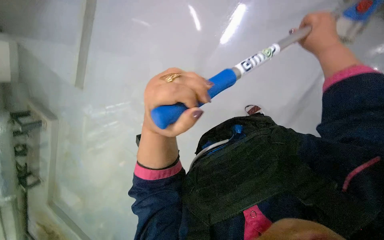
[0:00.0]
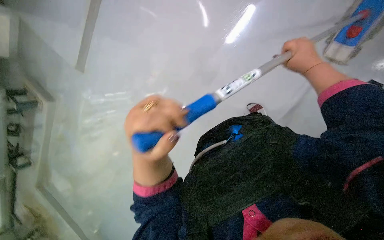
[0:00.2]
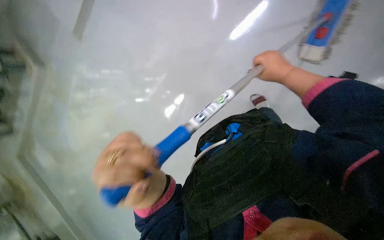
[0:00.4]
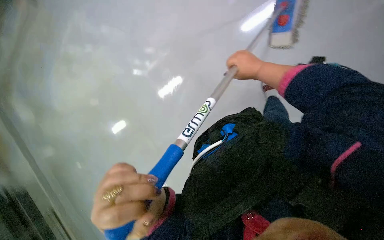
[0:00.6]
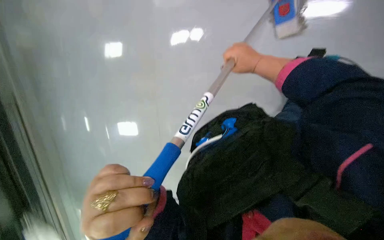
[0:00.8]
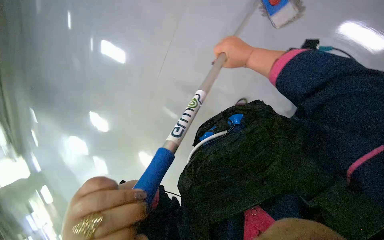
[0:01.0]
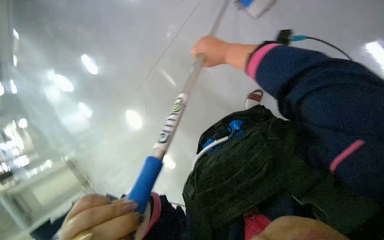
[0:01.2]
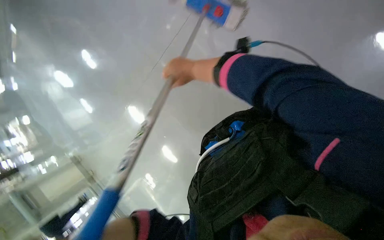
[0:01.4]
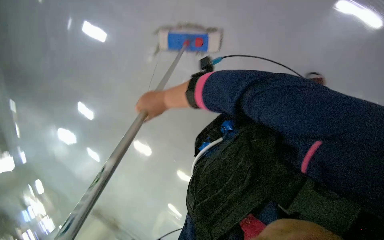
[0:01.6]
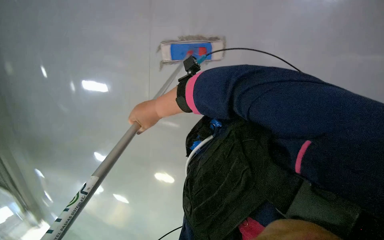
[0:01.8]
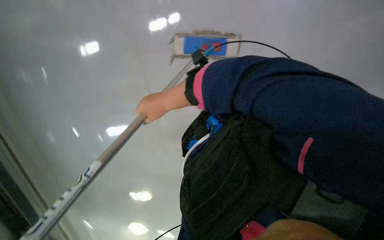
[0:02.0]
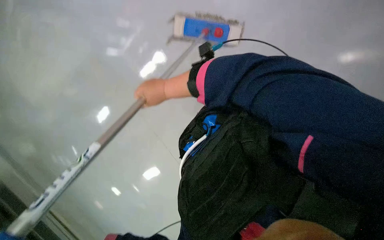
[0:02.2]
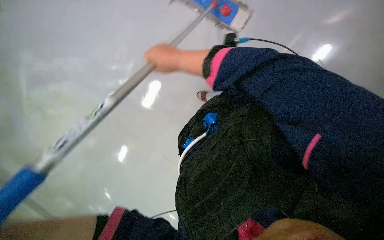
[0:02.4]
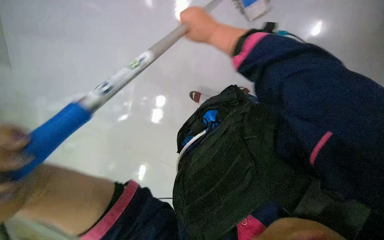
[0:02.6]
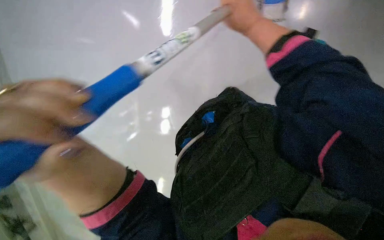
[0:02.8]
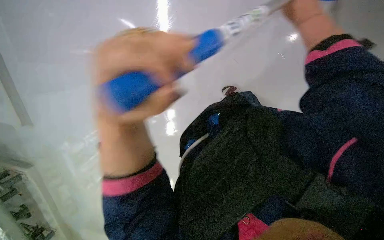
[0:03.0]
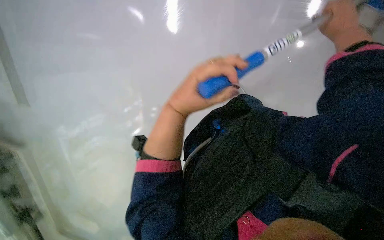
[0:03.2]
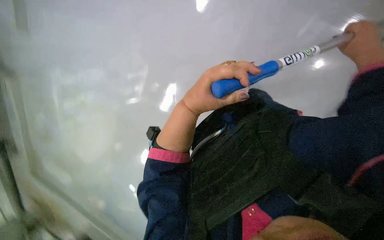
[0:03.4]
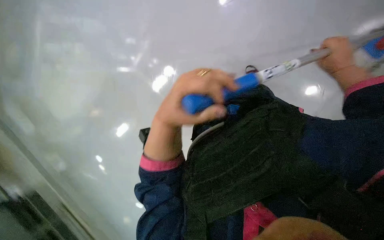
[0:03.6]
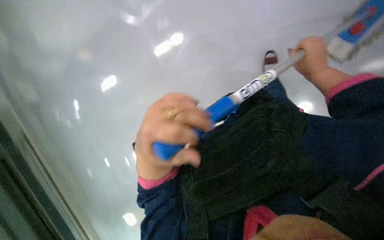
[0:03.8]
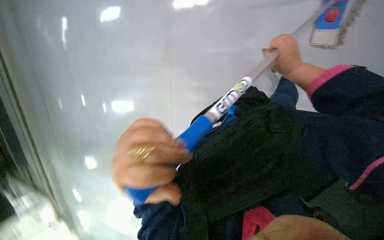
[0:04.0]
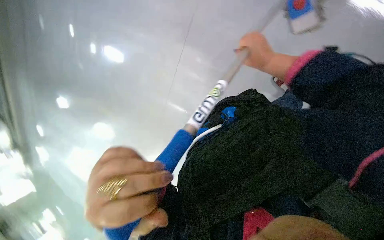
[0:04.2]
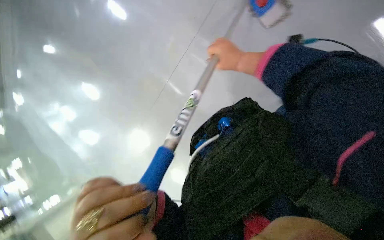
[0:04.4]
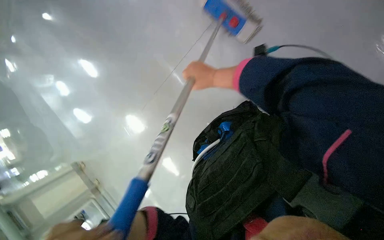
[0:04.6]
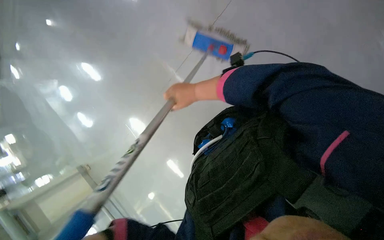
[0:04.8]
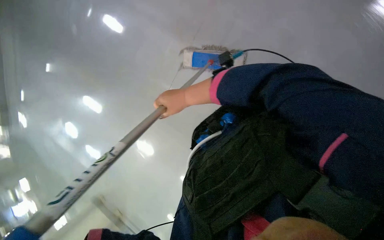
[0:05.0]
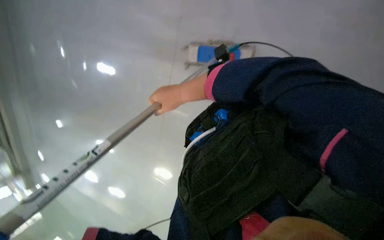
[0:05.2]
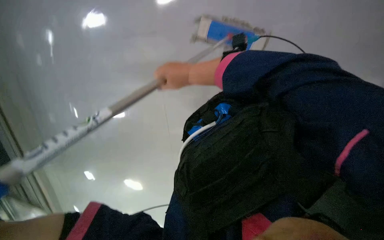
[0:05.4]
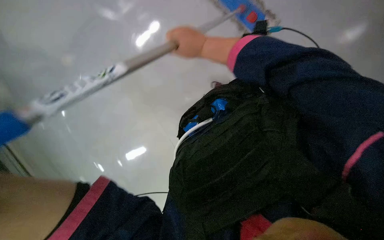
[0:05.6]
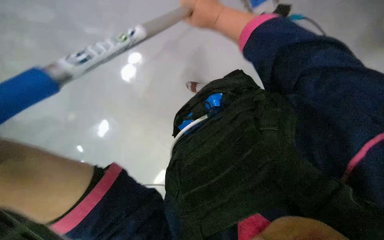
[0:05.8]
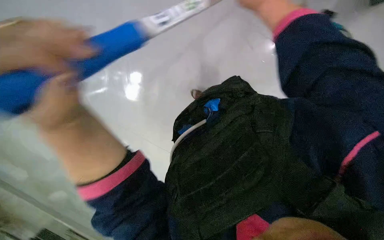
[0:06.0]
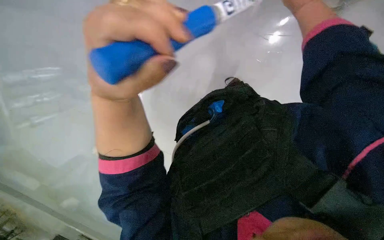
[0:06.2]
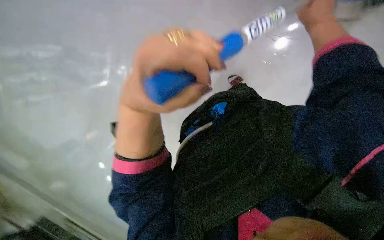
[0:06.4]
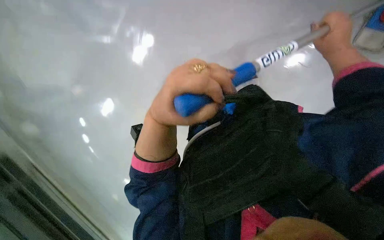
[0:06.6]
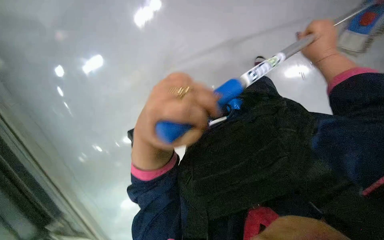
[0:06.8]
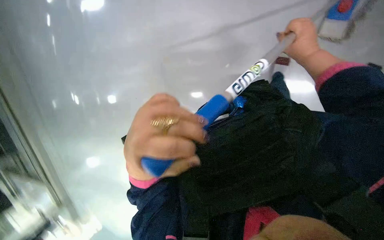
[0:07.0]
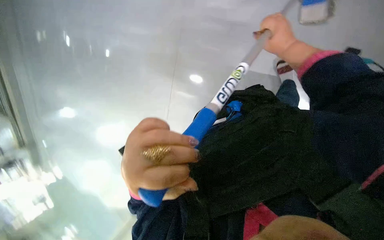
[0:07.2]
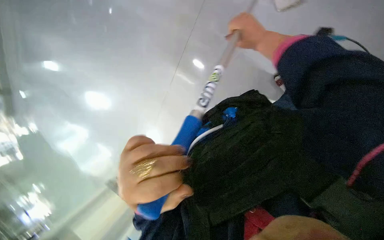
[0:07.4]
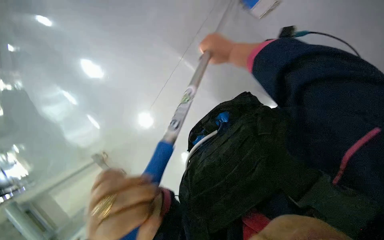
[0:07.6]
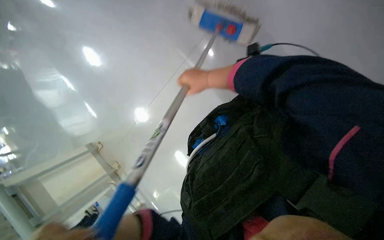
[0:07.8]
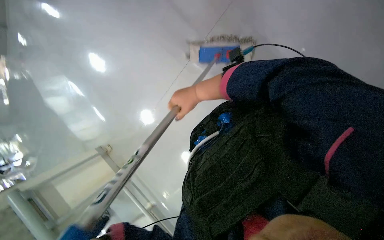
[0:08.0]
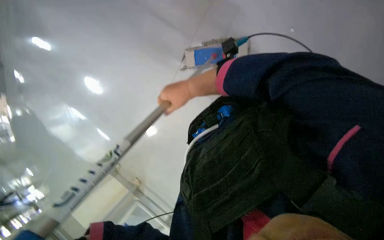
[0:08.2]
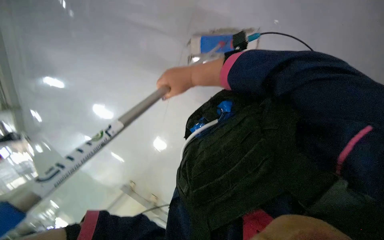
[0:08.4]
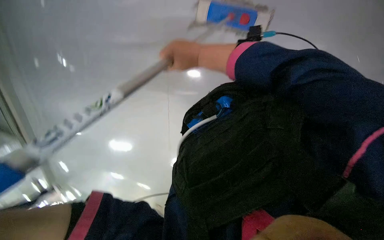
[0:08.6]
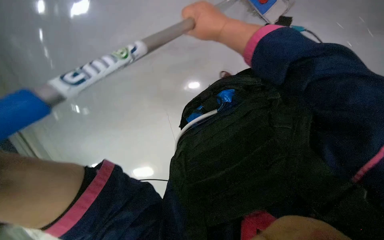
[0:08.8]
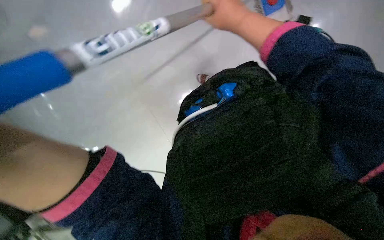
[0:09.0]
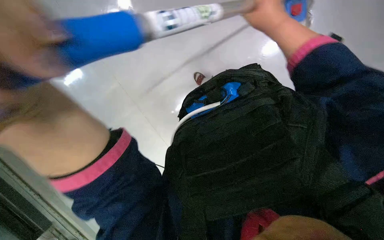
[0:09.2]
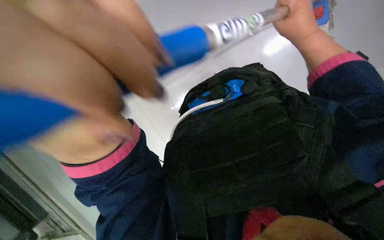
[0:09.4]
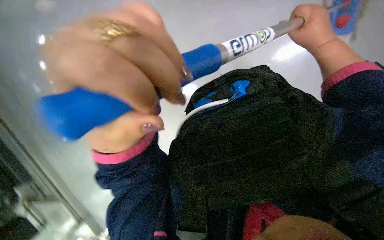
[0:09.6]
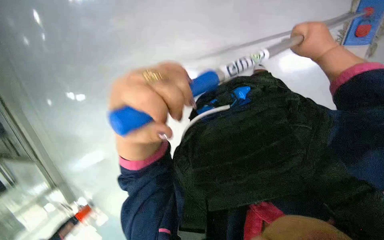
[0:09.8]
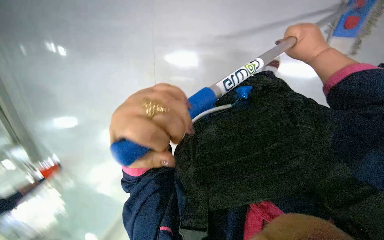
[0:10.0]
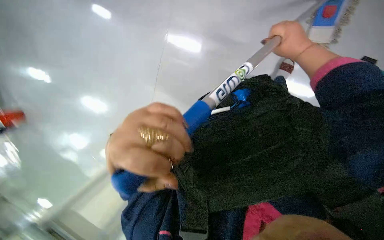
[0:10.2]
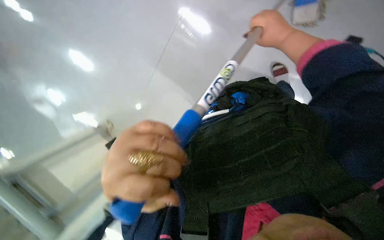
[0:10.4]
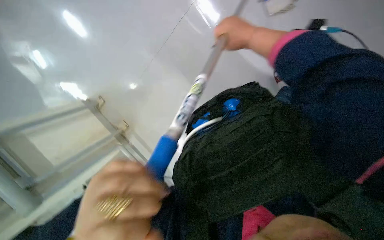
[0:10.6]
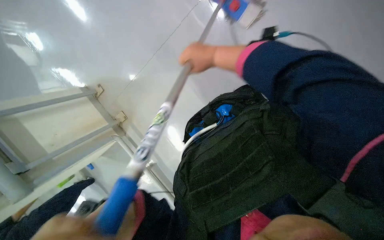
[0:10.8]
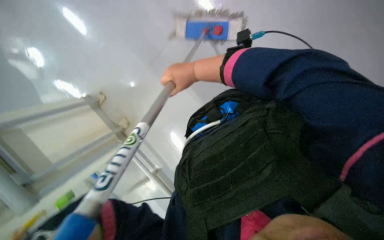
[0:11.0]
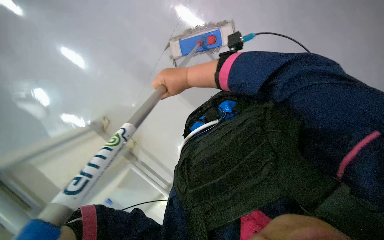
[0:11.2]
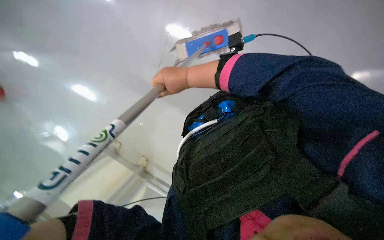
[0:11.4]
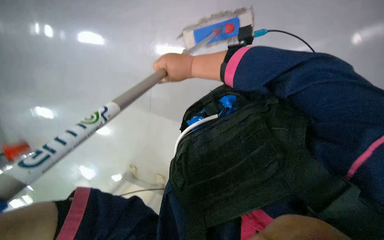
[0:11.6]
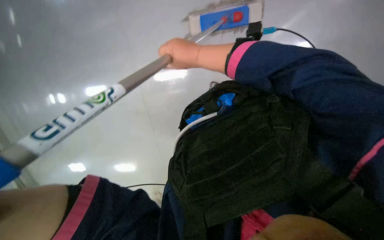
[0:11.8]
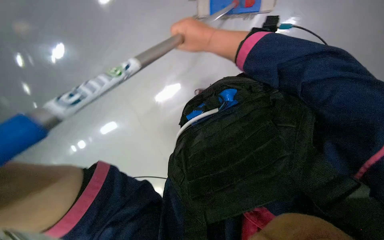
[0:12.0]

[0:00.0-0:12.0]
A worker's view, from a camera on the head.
Job: mopping floor.
The whole recording: Mopping ceiling and upper walls. Mops the ceiling and upper walls with a long-handled mop.
0:00.0 to 0:01.6: The head rotates some 25 degrees to the right. The right hand heads to the left and down the picture, covering some 35 cm.
0:01.6 to 0:03.0: The view swings roughly 40 degrees to the left. The view tips upward by some 20 degrees. The scene turns about 70 degrees counterclockwise in the picture.
0:03.0 to 0:04.4: The camera pitches downward, by about 15 degrees.
0:04.4 to 0:06.0: Everything in view rotates some 40 degrees counterclockwise.
0:06.0 to 0:07.6: The view swings some 15 degrees to the right. The view tilts approximately 15 degrees downward. The scene rotates clockwise by some 35 degrees.
0:07.6 to 0:09.0: The camera is aimed roughly 20 degrees further to the left. The scene rotates counterclockwise by some 55 degrees.
0:09.0 to 0:10.4: The right hand goes approximately 15 cm to the right.
0:10.4 to 0:12.0: The right hand goes about 15 cm to the left.

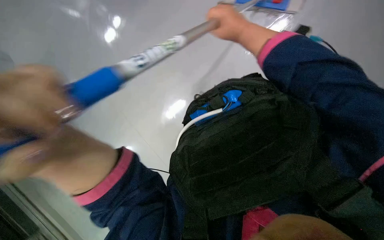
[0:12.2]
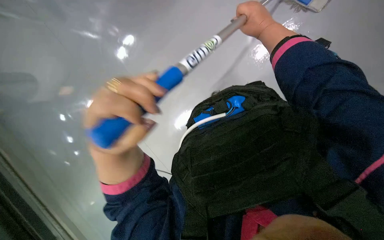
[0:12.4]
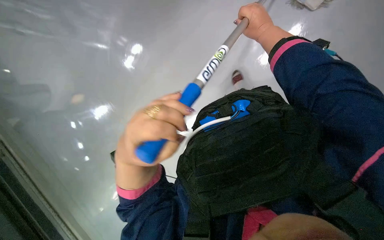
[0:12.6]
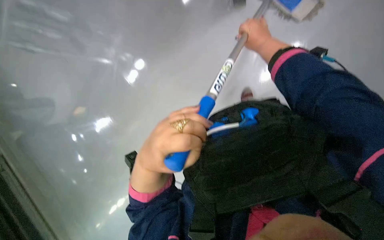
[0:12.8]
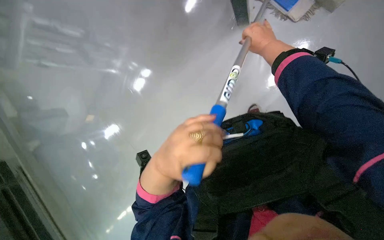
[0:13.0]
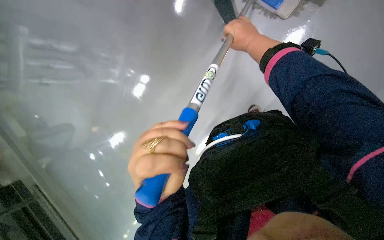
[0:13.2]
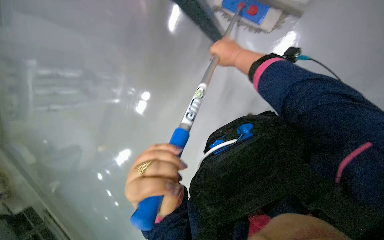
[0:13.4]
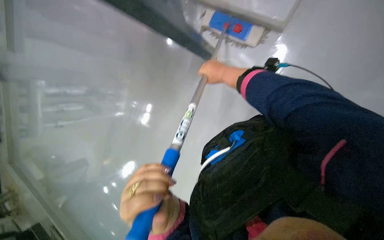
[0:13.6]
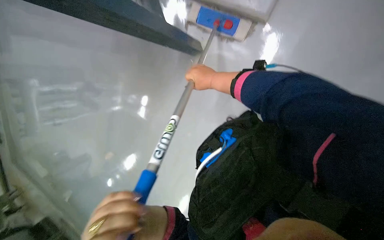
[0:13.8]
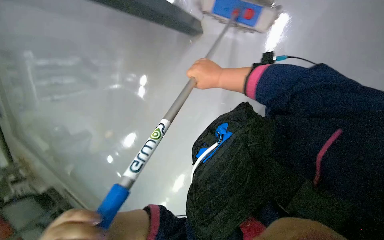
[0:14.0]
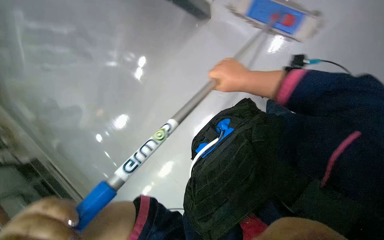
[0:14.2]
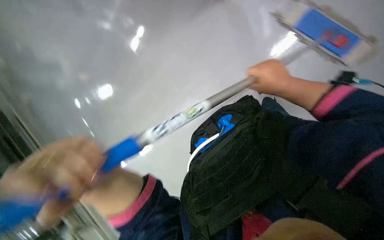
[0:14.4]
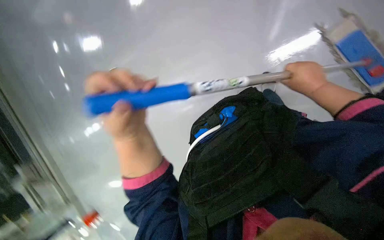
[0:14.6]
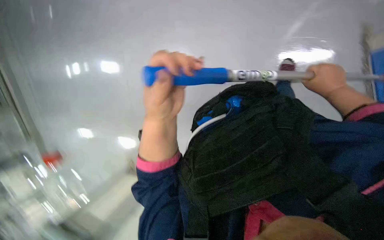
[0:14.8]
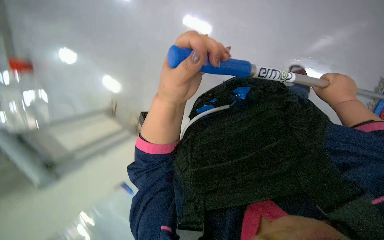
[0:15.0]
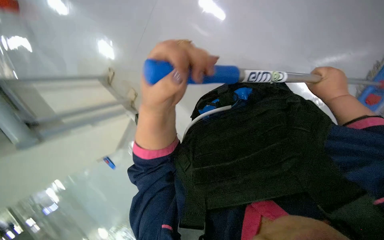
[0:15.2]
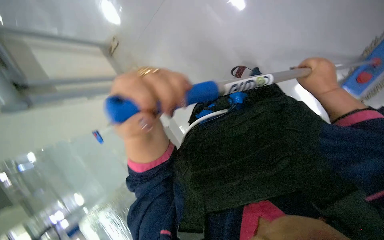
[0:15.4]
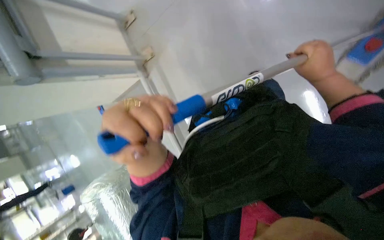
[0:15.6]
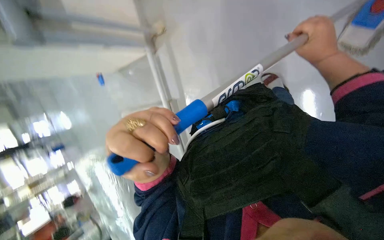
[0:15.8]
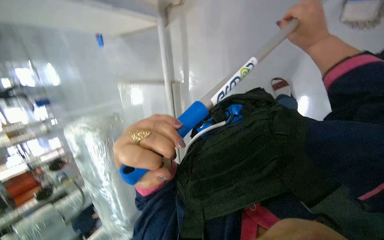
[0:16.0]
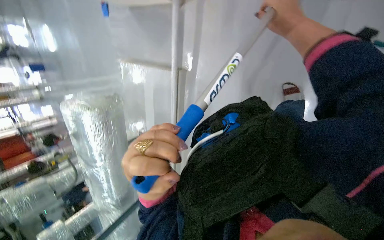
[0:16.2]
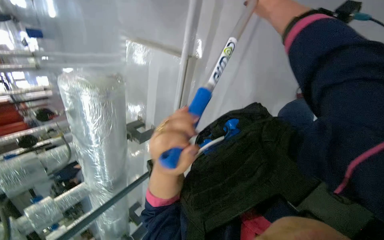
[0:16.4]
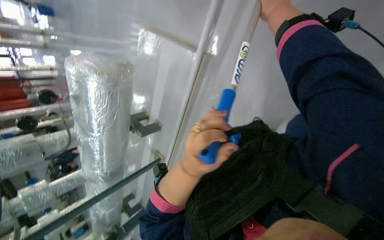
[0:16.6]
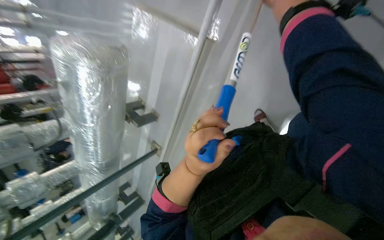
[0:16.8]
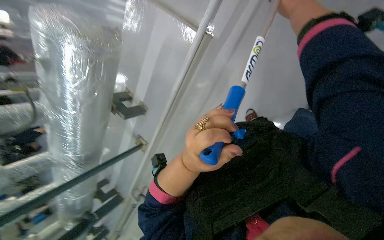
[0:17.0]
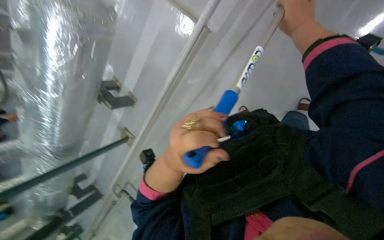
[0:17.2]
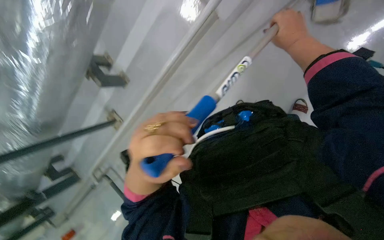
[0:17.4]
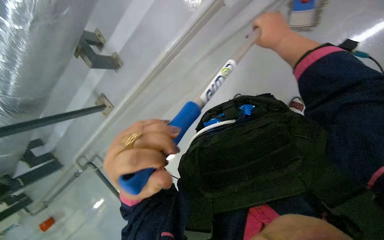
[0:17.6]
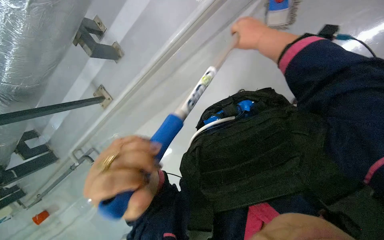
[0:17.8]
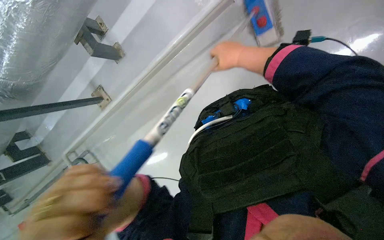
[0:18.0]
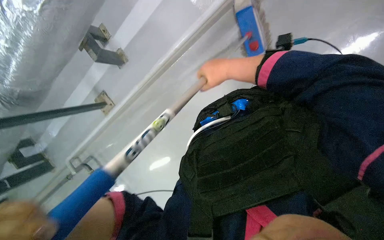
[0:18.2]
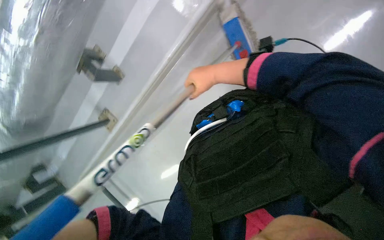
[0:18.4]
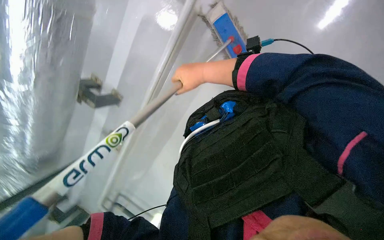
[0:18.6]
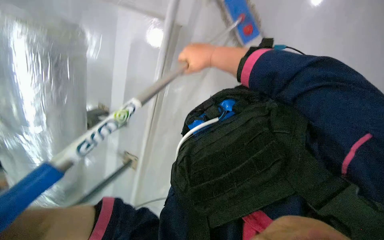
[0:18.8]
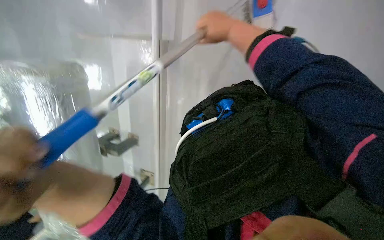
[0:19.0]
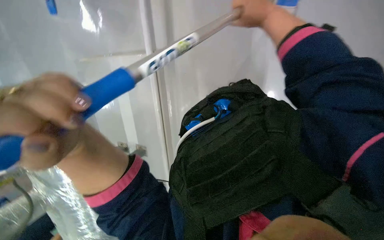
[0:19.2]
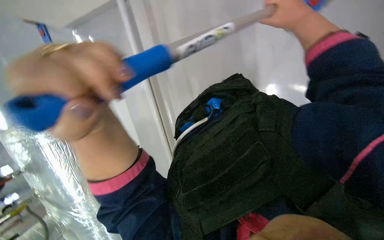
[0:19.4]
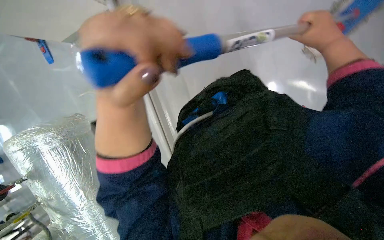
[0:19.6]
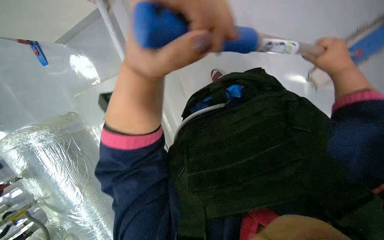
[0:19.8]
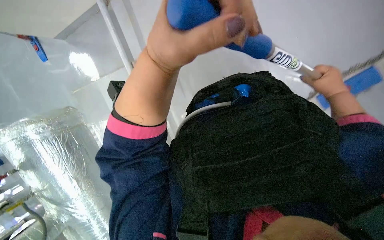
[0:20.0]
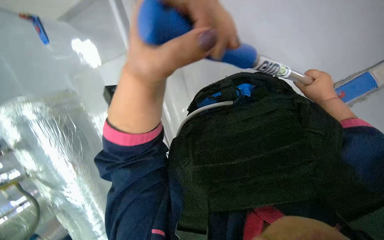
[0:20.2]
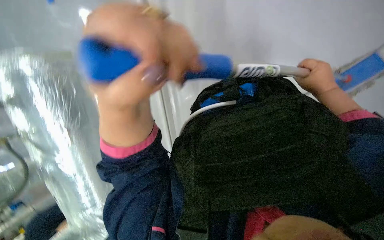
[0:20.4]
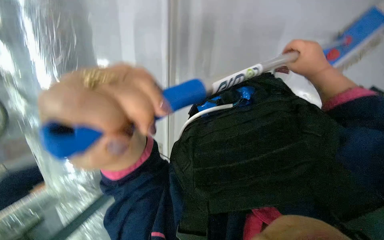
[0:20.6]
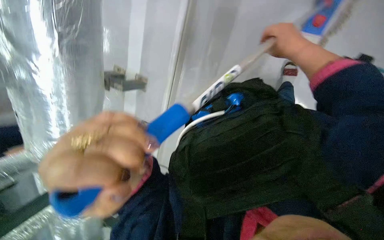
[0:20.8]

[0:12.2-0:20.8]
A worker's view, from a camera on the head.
Job: mopping floor.
The whole recording: Mopping ceiling and upper walls. Mops the ceiling and upper walls with a long-handled mop.
0:12.2 to 0:13.6: The view tips upward by some 15 degrees. The right hand moves approximately 5 cm to the right and comes back.
0:13.6 to 0:15.0: The view pans to the right by some 15 degrees. The view tips downward by approximately 35 degrees. The scene turns some 50 degrees clockwise in the picture.
0:15.0 to 0:16.6: The wearer looks some 25 degrees further downward. The scene turns about 30 degrees clockwise in the picture.
0:16.6 to 0:18.0: The head travels some 40 cm. The view pans to the right by approximately 25 degrees.
0:18.0 to 0:19.4: The view pans to the left by roughly 15 degrees. The view tilts approximately 15 degrees upward. Everything in view rotates roughly 60 degrees counterclockwise.
0:19.4 to 0:20.8: The wearer looks about 20 degrees further downward. Everything in view rotates approximately 40 degrees clockwise.
